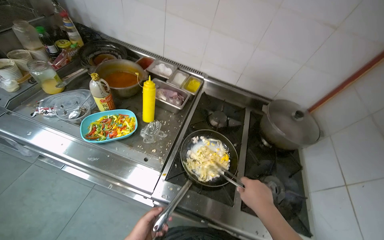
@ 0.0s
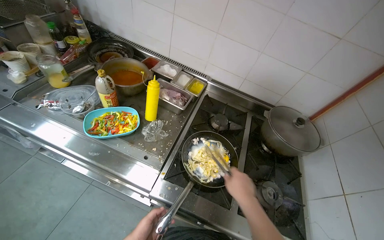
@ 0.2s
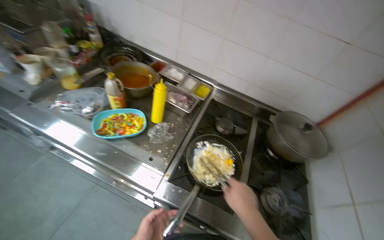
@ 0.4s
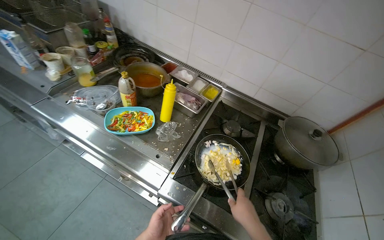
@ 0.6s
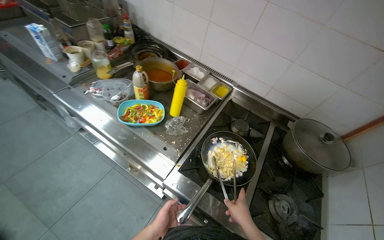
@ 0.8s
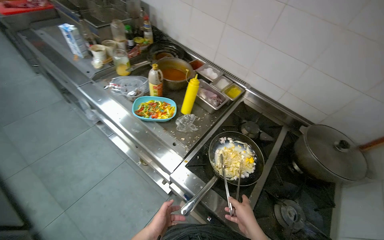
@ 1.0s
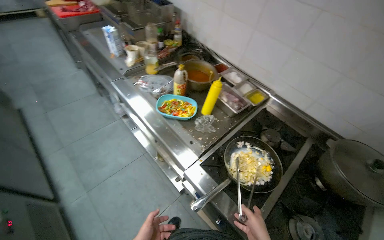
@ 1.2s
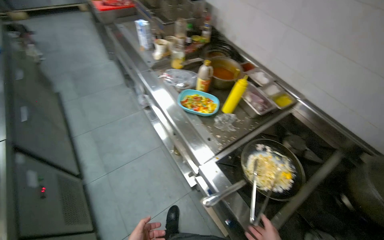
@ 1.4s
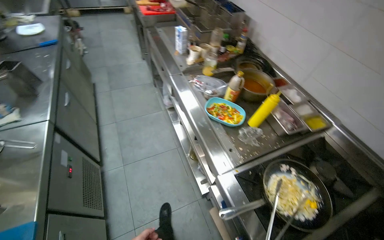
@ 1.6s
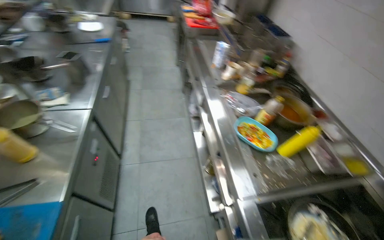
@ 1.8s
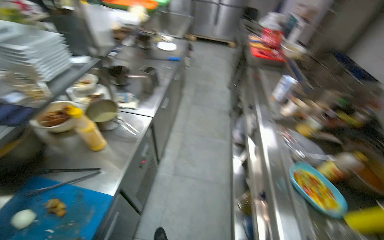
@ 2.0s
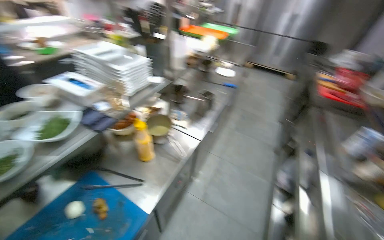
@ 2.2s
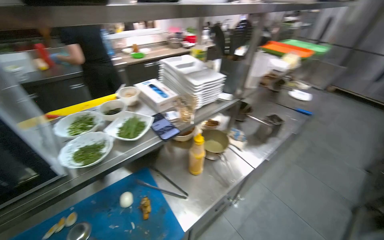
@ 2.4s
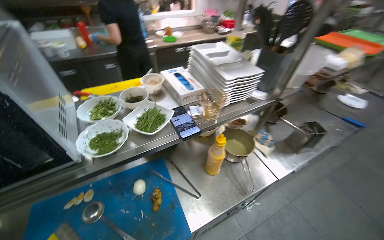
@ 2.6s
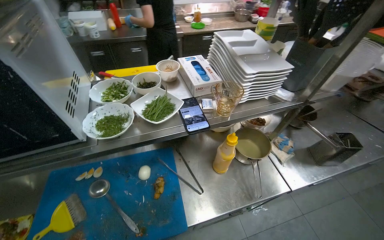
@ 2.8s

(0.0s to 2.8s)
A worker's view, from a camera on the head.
Job: cooking food.
The whole recording: Stirring ingredients in pan. The worker stirs ingredients in a pan on the stove using tongs.
0.0s - 1.4s: The wearer's head swings roughly 40 degrees to the left.
1.4s - 2.8s: The camera travels roughly 60 cm. The wearer looks approximately 105 degrees further to the left. The view tips upward by about 15 degrees.

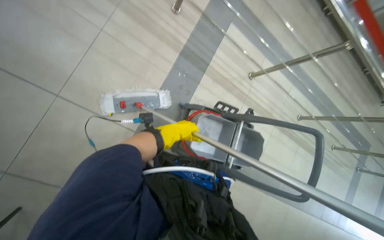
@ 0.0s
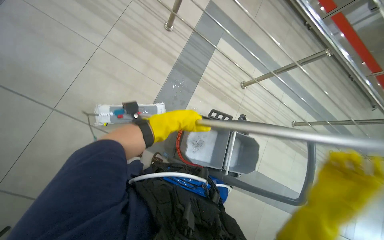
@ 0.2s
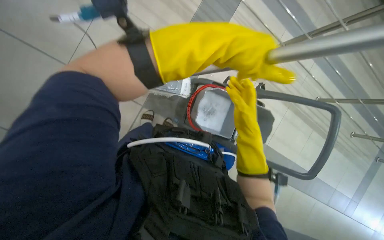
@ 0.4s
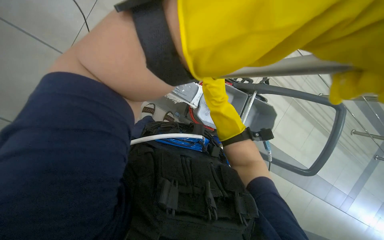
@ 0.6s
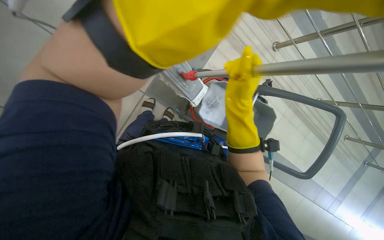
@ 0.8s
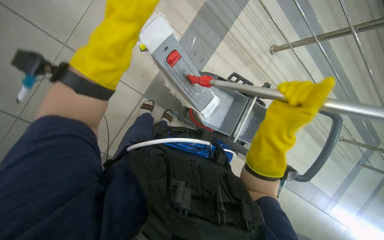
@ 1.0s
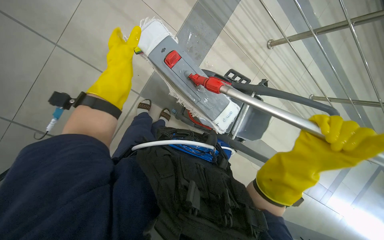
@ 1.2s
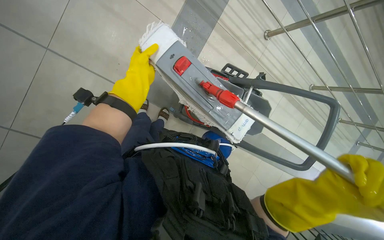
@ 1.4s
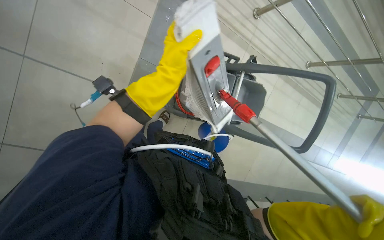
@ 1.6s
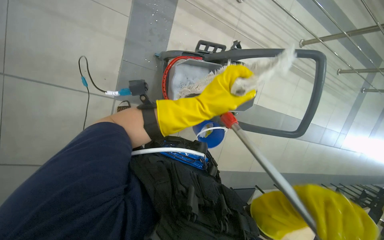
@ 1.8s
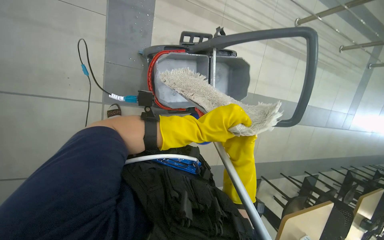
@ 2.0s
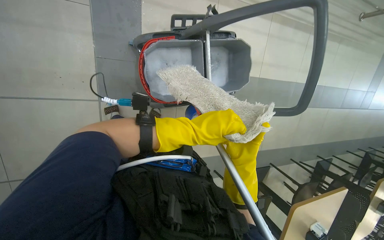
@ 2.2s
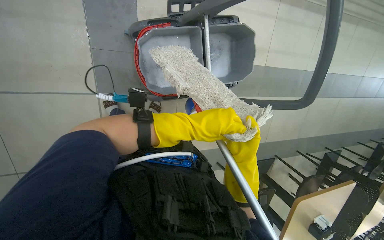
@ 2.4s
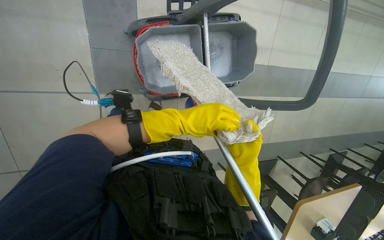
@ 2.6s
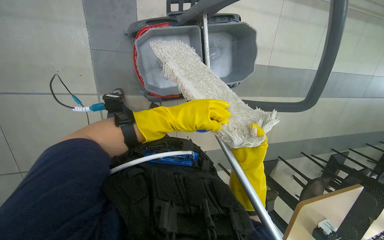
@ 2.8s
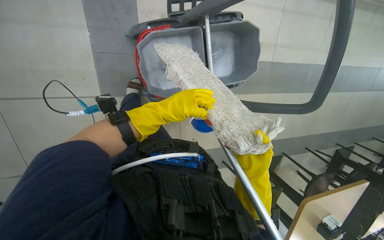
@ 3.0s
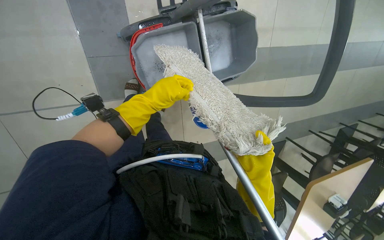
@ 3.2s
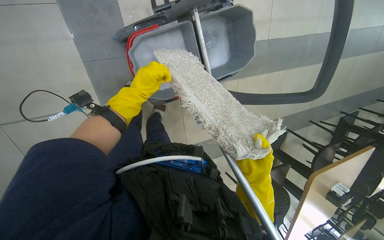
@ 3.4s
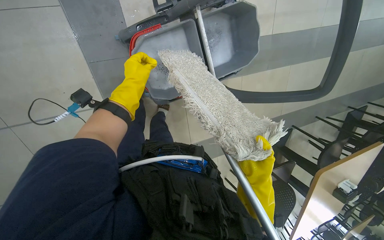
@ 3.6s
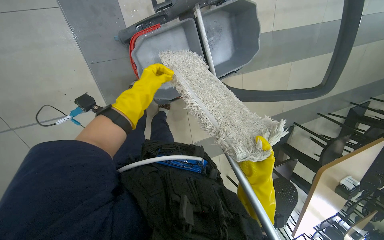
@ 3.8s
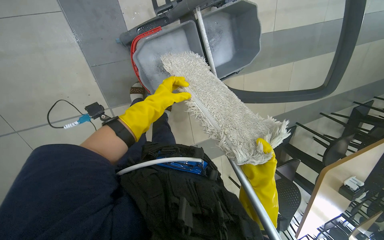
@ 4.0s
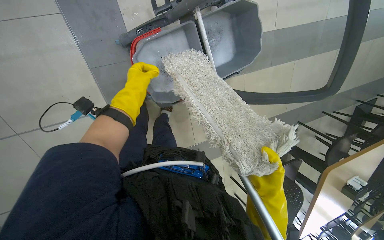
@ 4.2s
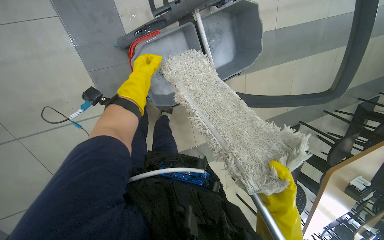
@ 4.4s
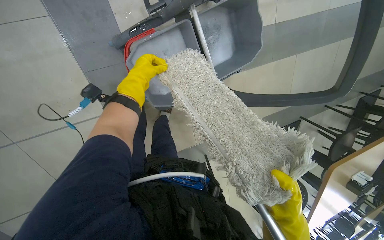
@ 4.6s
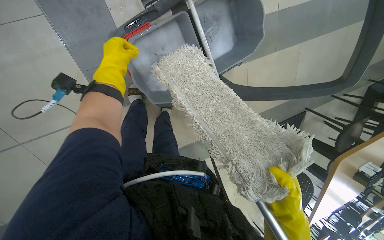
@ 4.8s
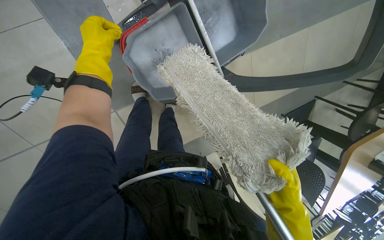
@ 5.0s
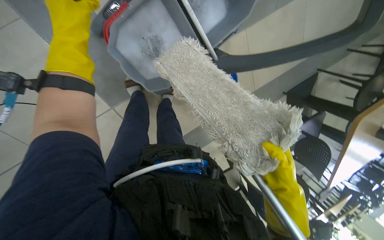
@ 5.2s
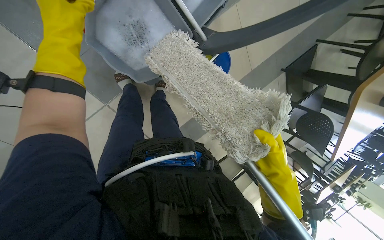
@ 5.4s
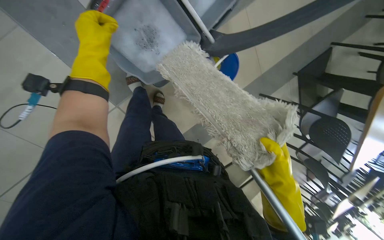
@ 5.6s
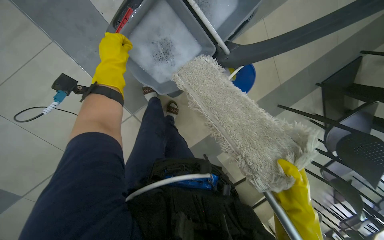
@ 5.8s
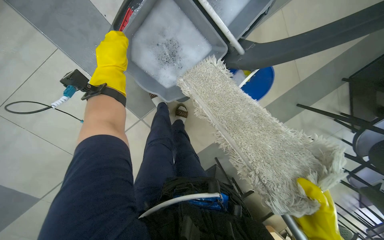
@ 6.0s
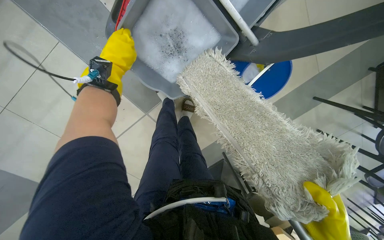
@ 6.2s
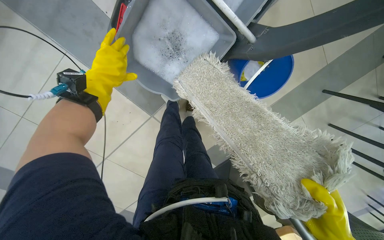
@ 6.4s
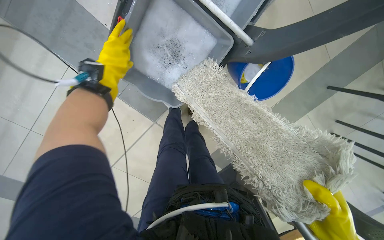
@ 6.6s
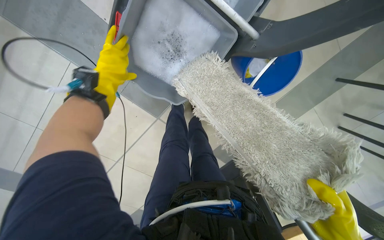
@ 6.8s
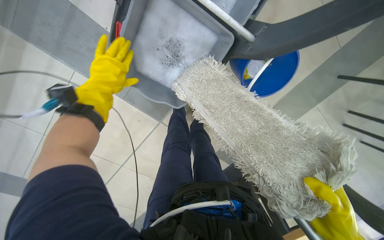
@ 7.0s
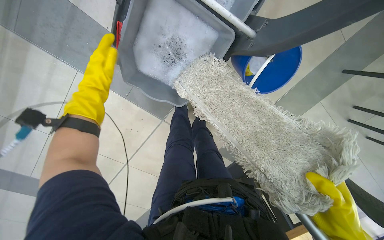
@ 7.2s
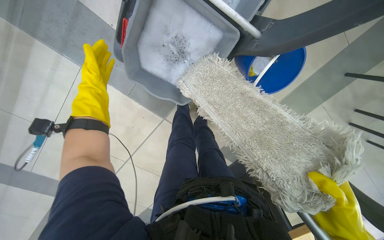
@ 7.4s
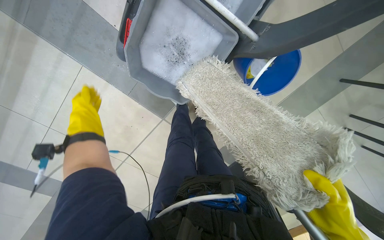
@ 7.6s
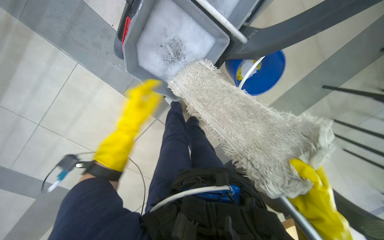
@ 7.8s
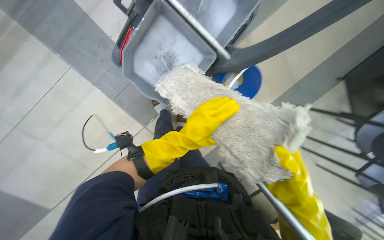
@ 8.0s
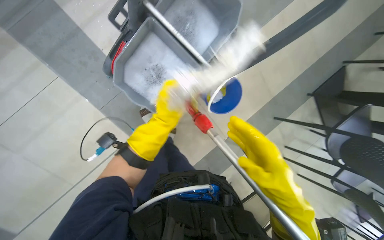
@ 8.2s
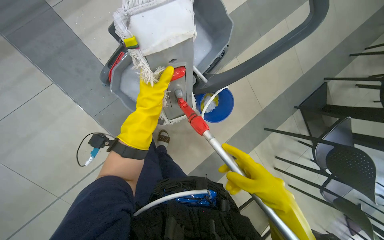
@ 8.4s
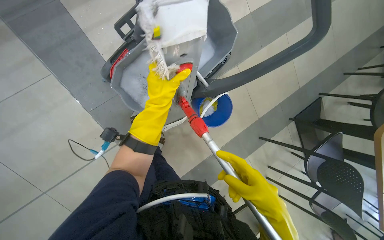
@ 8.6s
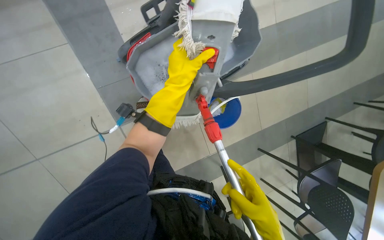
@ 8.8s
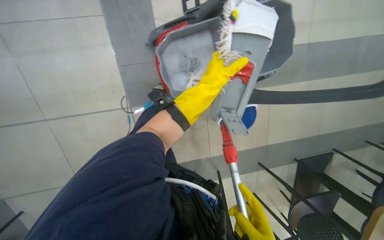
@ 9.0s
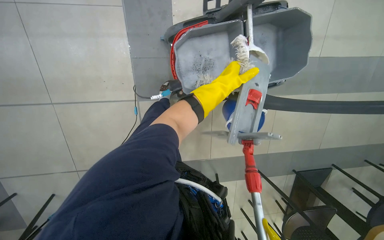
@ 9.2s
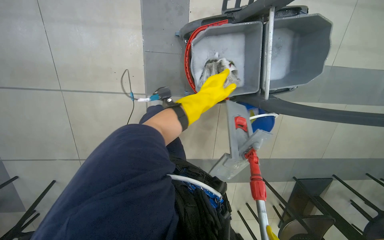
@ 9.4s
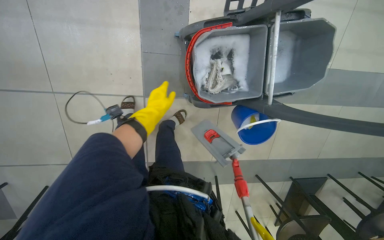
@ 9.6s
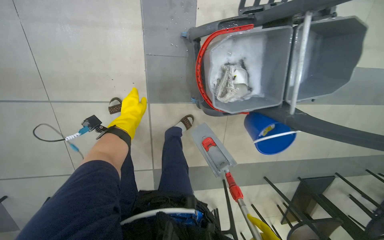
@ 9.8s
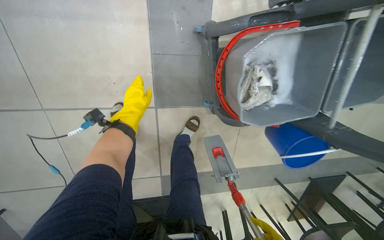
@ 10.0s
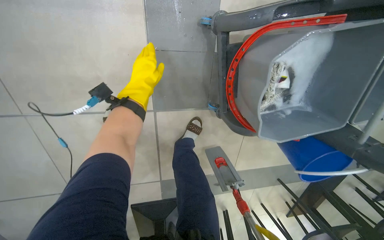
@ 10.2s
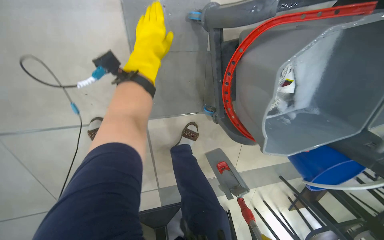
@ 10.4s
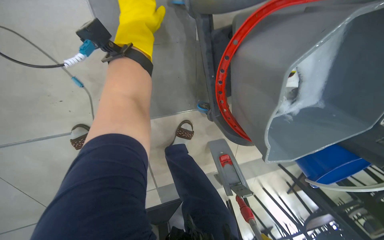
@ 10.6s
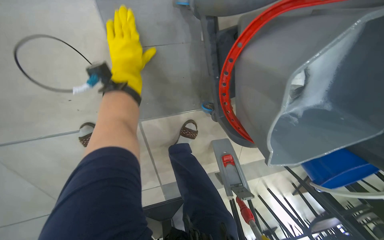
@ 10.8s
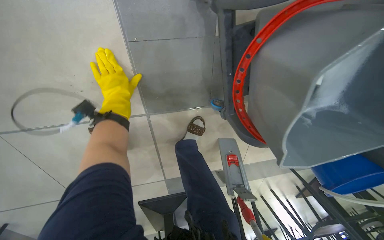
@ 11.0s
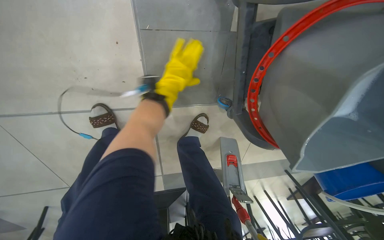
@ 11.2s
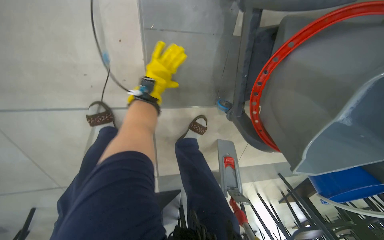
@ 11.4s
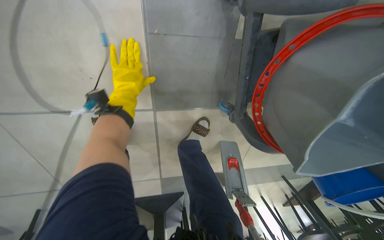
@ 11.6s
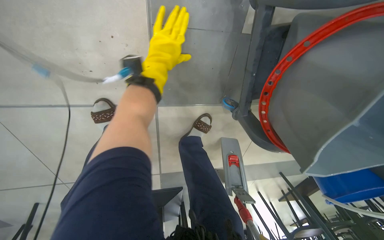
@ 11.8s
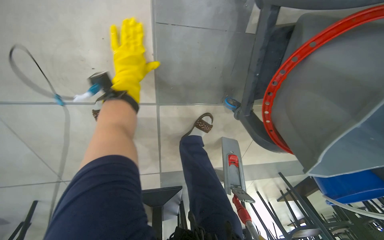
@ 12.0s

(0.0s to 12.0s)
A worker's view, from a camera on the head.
Job: preparing cleaning supplies.
The whole recording: Cleaning and preparing mop. The worker removes the mop pad, cleans it in the bucket, and wrings it out.
0.0s - 1.6s: The wearer looks about 15 degrees further downward.
1.6s - 3.0s: The view tilts approximately 15 degrees downward.
3.0s - 4.4s: The left hand shifts roughly 20 cm up the picture and to the left. The right hand travels down the picture by some 10 cm.
4.4s - 6.0s: The view swings roughly 20 degrees to the left.
6.0s - 7.6s: The left hand moves to the left and down the picture, roughly 15 cm.
7.6s - 9.0s: The view swings roughly 15 degrees to the right. The view tilts about 25 degrees upward. The scene rotates clockwise by approximately 35 degrees.
9.0s - 10.4s: The camera is carried approximately 60 cm. The camera pitches downward, by about 15 degrees.
10.4s - 12.0s: The left hand heads to the left, covering approximately 15 cm, and reaches some 25 cm farther from the camera, then returns.

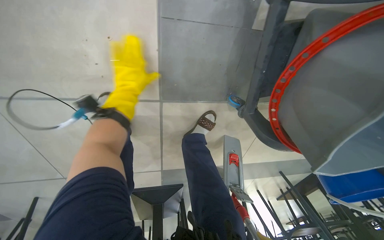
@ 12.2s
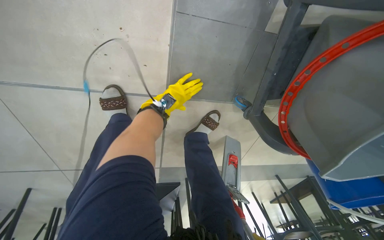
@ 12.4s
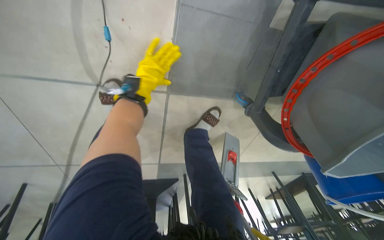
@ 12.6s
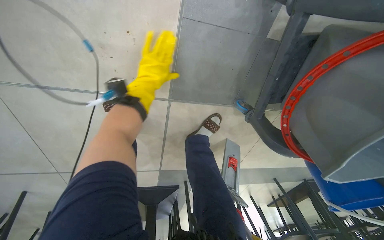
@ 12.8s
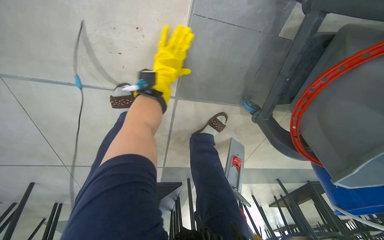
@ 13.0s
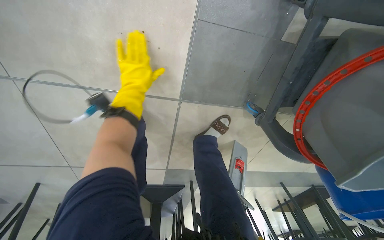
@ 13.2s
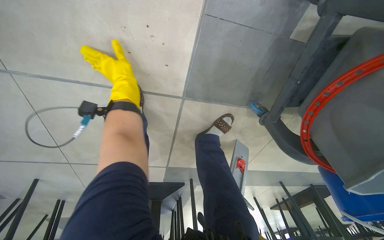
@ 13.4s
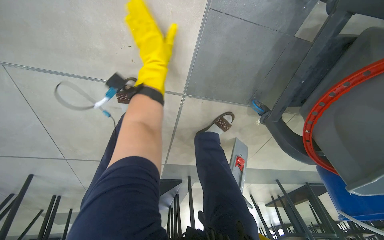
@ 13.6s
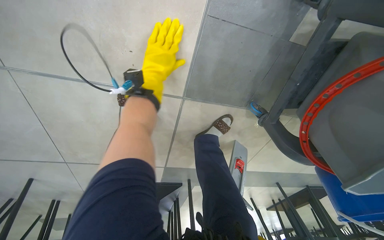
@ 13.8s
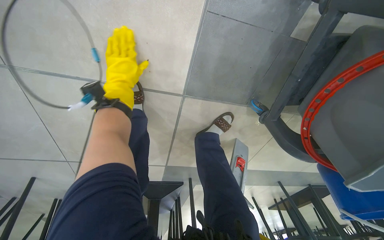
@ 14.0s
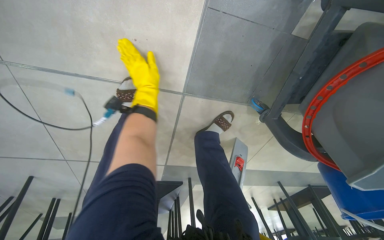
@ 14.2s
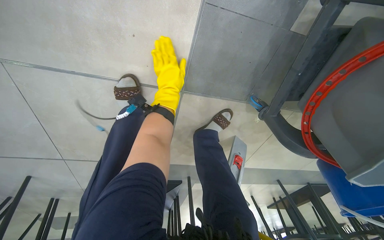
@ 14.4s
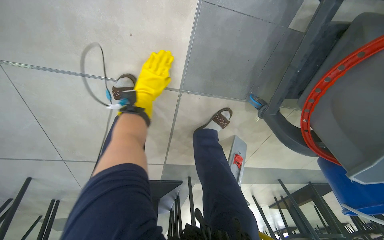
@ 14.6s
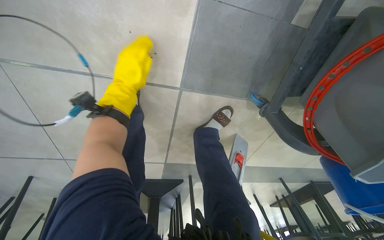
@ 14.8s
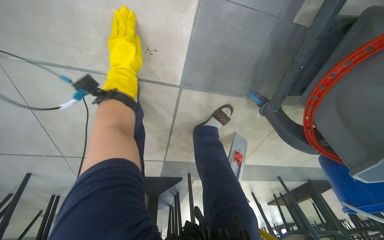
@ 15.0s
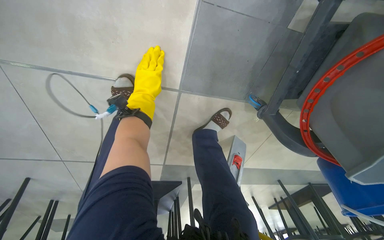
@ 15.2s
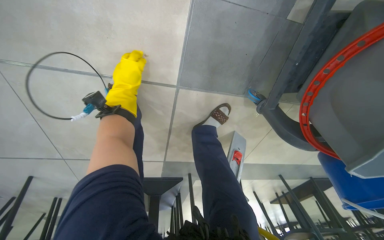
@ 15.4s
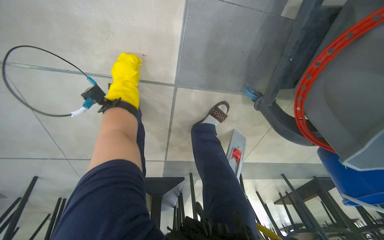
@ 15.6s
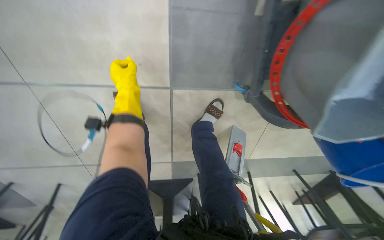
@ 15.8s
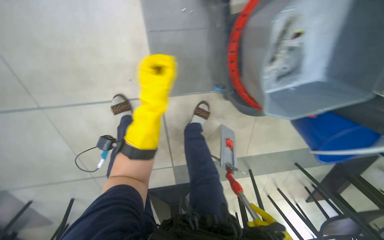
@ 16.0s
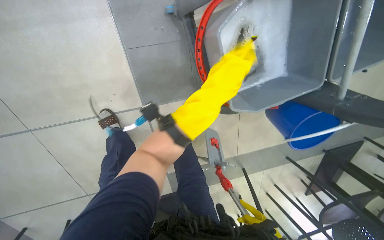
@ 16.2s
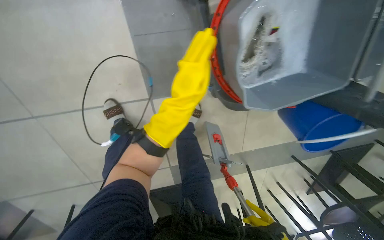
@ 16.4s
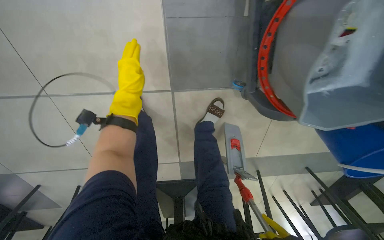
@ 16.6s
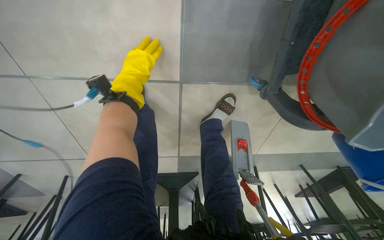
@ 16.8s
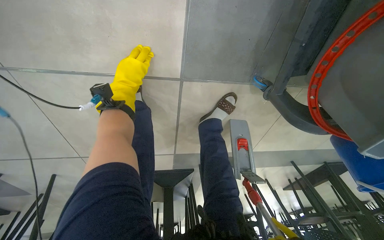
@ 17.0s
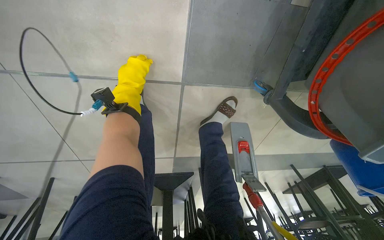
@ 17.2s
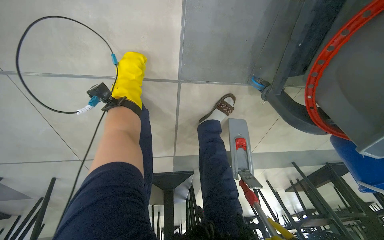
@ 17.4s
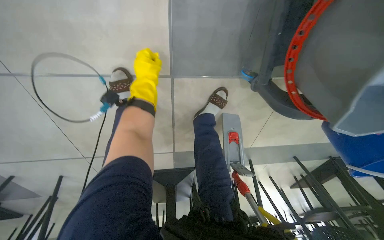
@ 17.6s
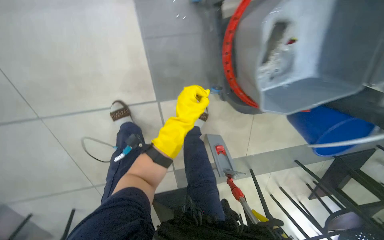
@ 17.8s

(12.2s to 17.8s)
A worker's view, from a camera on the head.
Job: preparing cleaning supplies.
The whole recording: Cleaning and preparing mop. The worker removes the mop pad, cleans it in the bucket, and wrings it out.
12.2s - 13.6s: The left hand reaches about 20 cm farther from the camera, then returns.
13.6s - 15.0s: The left hand goes left and right, some 15 cm each way, reversing 2 times.
15.0s - 16.4s: The left hand moves to the right and down the picture, some 40 cm.
16.4s - 17.8s: The left hand shifts approximately 15 cm farther from the camera, and travels to the left and back again, about 40 cm each way.
